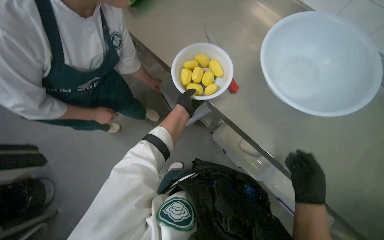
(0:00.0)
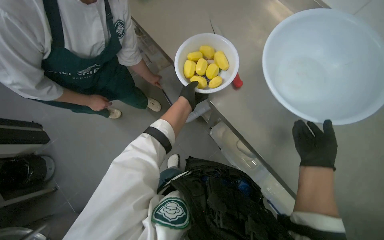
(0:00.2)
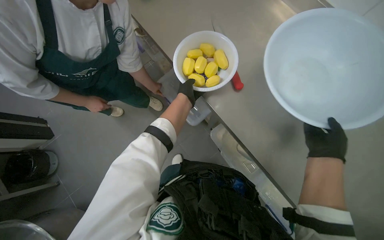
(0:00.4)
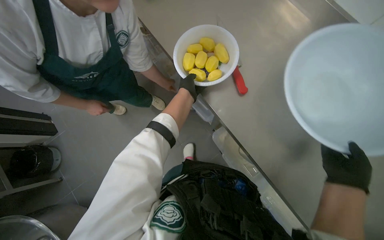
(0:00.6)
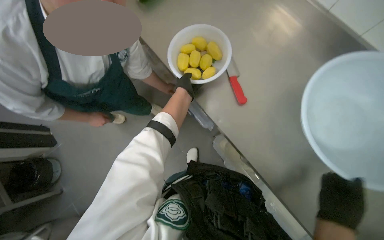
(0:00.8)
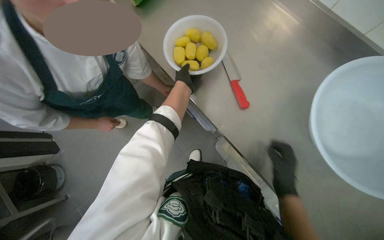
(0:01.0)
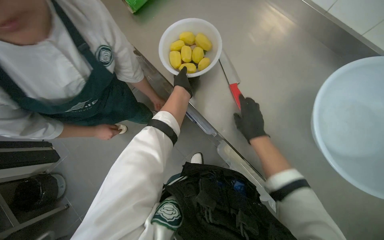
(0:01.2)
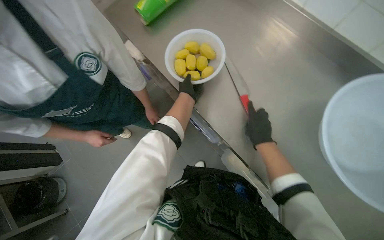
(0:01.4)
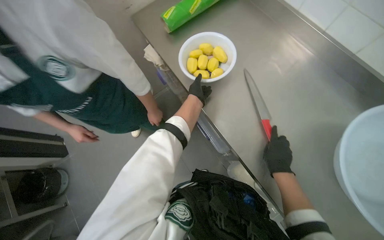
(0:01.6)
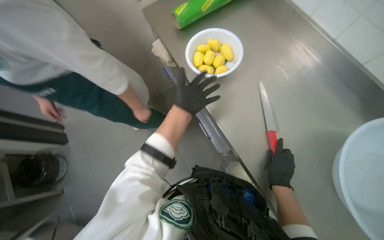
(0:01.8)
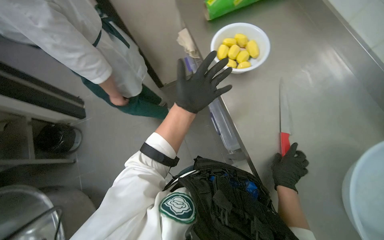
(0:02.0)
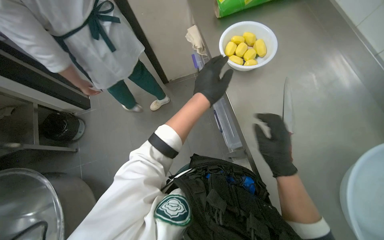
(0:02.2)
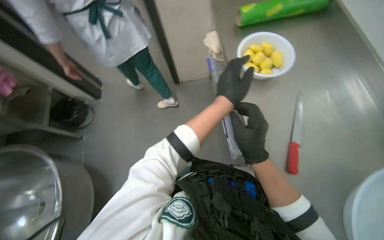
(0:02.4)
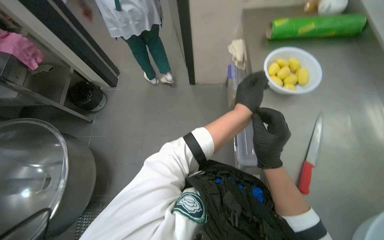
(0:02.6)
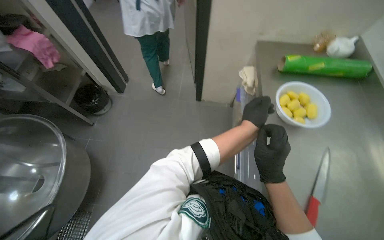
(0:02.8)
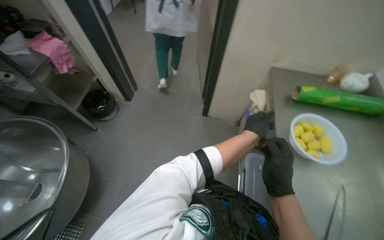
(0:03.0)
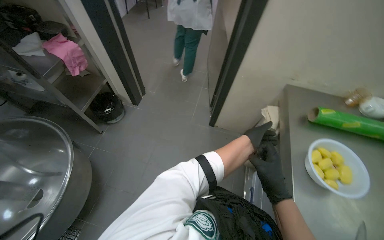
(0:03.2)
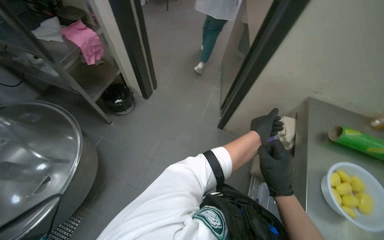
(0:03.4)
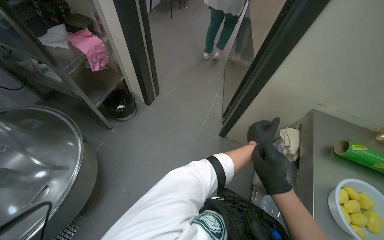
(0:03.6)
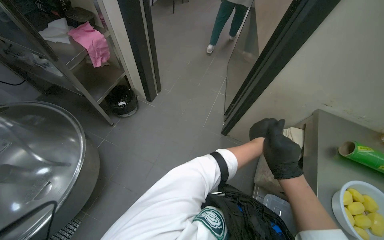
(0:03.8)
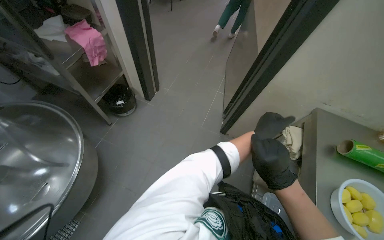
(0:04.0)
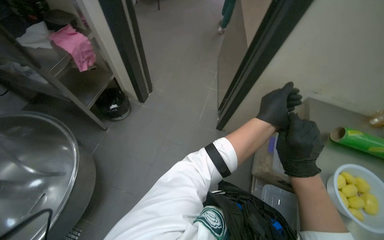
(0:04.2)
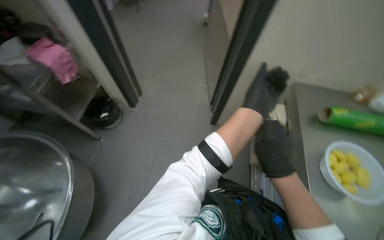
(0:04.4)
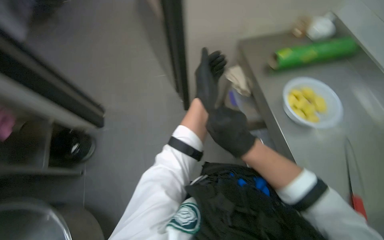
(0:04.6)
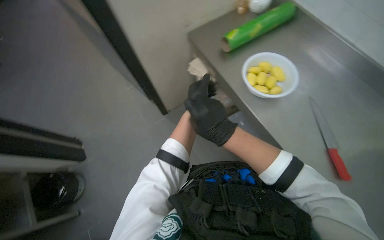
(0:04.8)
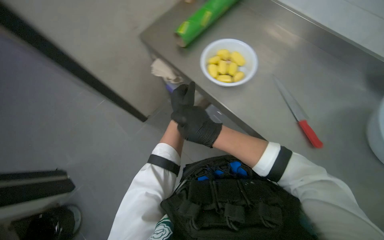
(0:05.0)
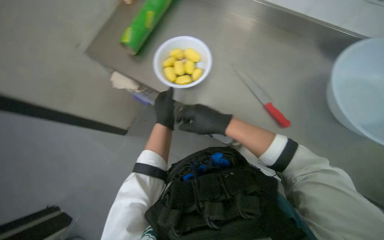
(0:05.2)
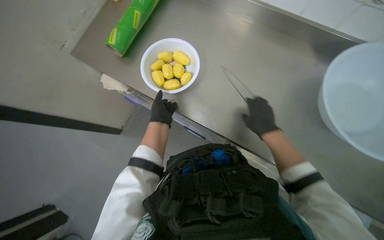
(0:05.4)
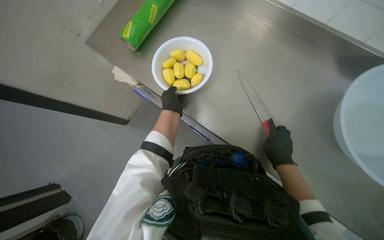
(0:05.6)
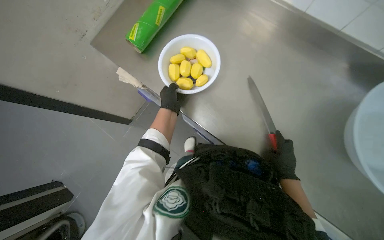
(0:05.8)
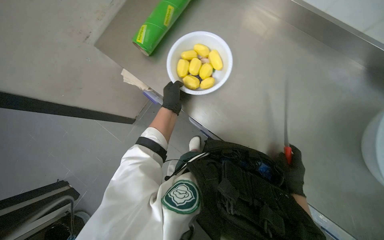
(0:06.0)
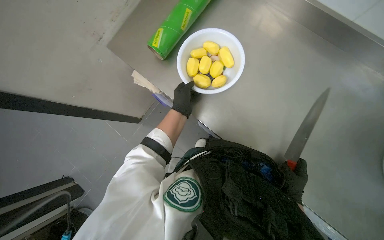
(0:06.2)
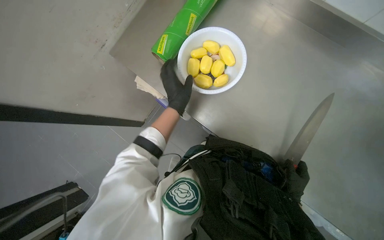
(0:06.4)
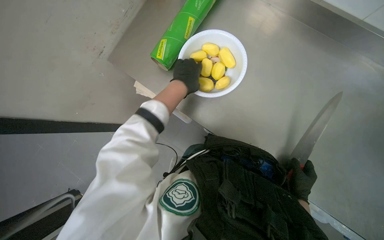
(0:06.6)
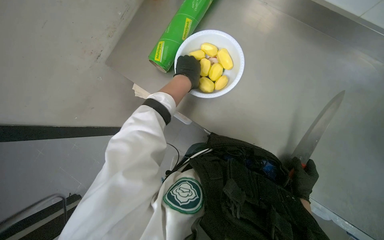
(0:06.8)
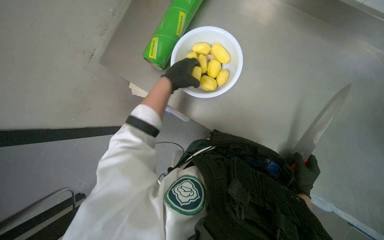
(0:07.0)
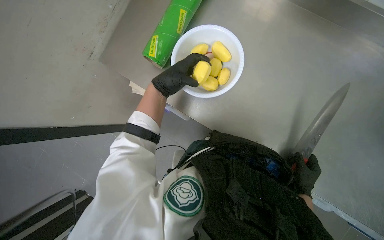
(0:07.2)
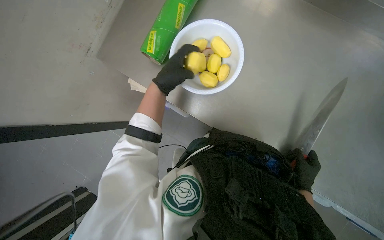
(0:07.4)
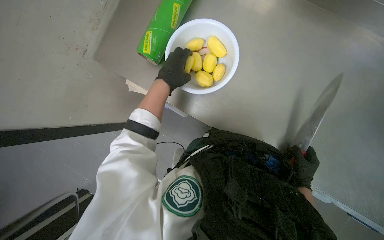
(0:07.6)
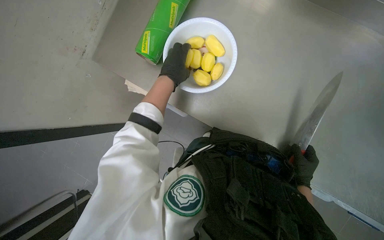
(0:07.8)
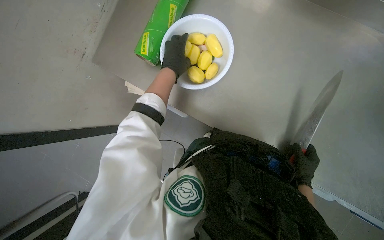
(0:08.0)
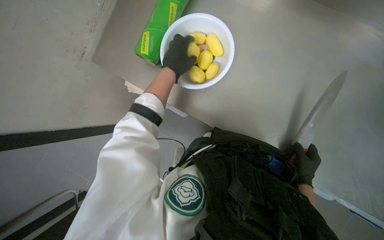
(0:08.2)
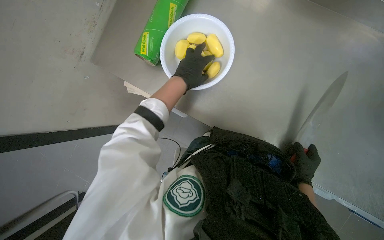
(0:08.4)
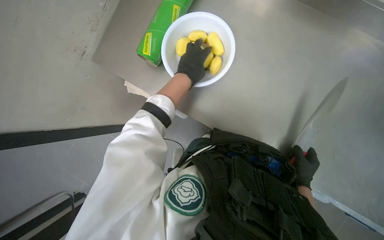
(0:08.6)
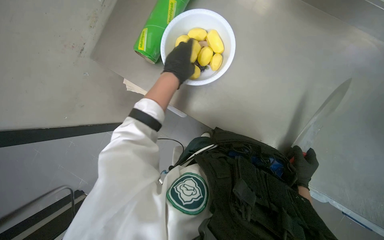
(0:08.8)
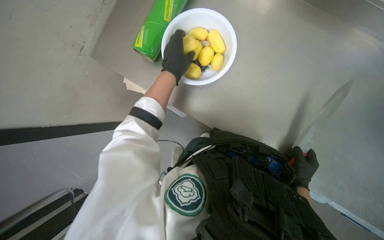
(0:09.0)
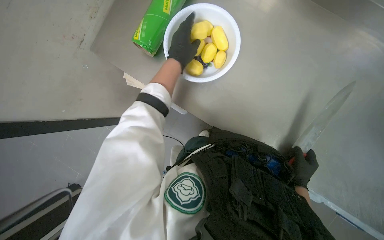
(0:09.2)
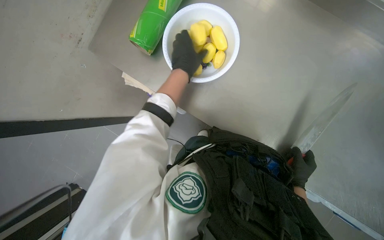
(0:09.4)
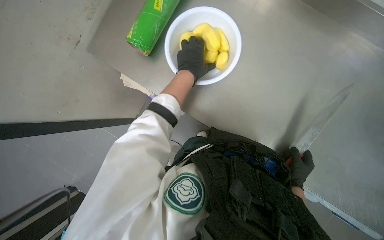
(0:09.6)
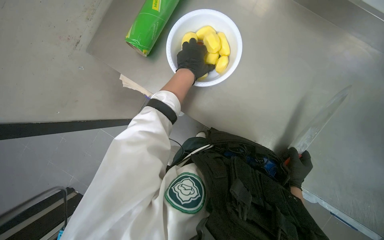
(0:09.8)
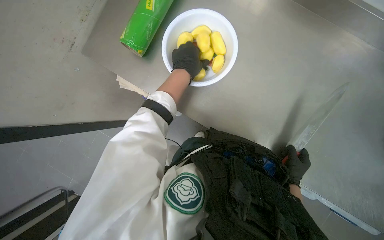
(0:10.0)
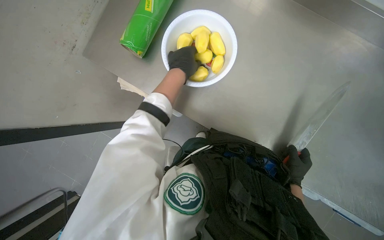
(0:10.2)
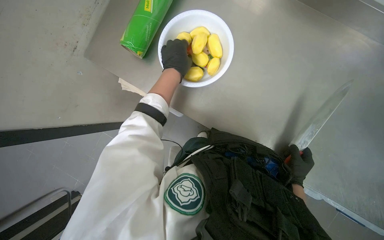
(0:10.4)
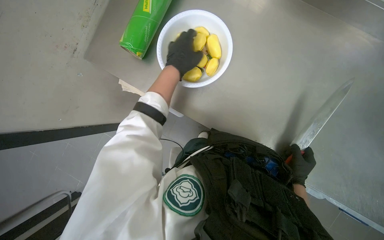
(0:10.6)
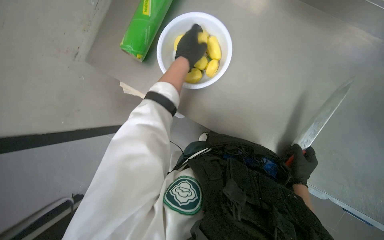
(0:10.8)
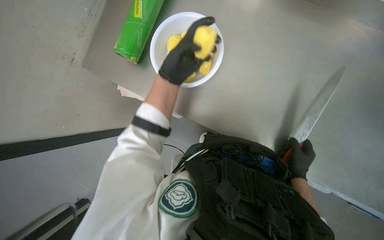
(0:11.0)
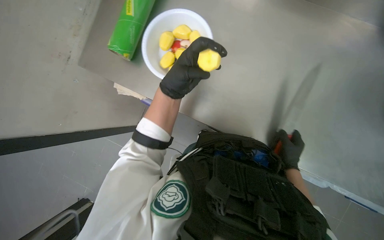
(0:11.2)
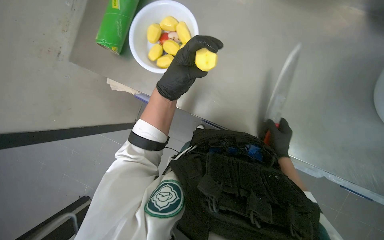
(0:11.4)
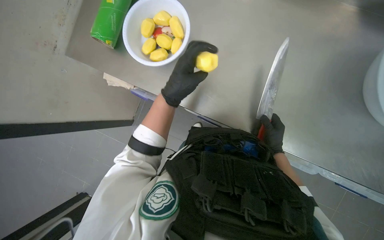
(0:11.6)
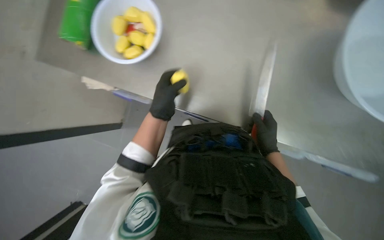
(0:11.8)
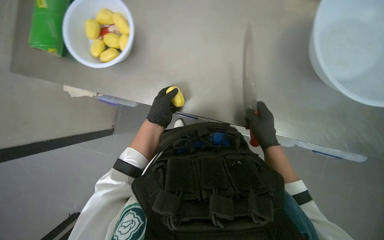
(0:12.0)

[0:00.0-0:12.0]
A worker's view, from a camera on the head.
Job: preparing food.
The whole recording: Slicing potatoes. The worker slices potatoes into thin, round pieces on a yellow cutting board.
0:00.0 to 0:01.6: The right hand goes up and down the picture, roughly 15 cm each way, reversing 3 times.
0:01.6 to 0:03.0: Everything in view rotates roughly 45 degrees clockwise.
0:03.0 to 0:04.4: Both hands travel together up the picture, approximately 25 cm. The left hand travels farther from the camera and back again, roughly 15 cm each way.
0:04.4 to 0:06.0: The head rotates roughly 75 degrees to the right. The view tips downward by roughly 20 degrees.
0:06.0 to 0:07.6: The left hand moves up the picture and nearer to the camera, some 15 cm.
0:07.6 to 0:10.4: The hands work in one place, with small movements.
0:10.4 to 0:12.0: The left hand shifts approximately 15 cm down the picture, while the right hand travels nearer to the camera by approximately 10 cm.

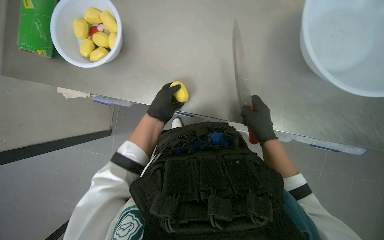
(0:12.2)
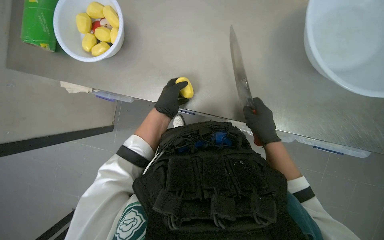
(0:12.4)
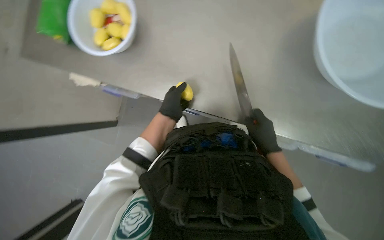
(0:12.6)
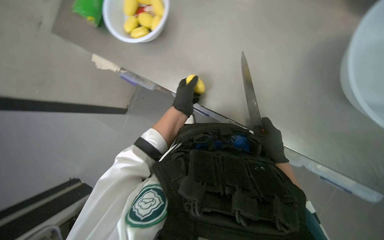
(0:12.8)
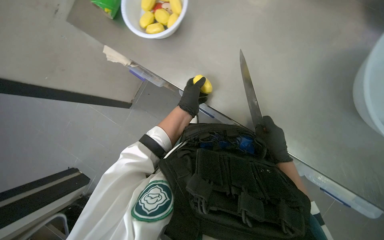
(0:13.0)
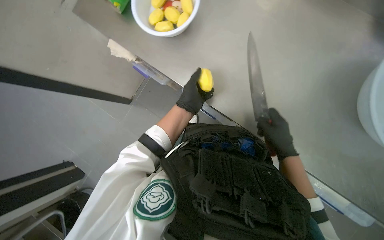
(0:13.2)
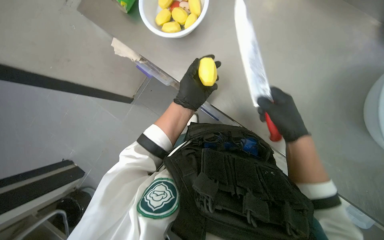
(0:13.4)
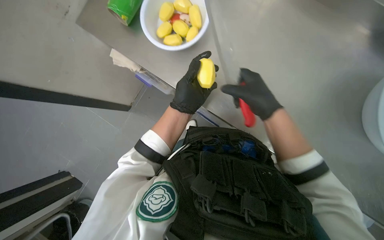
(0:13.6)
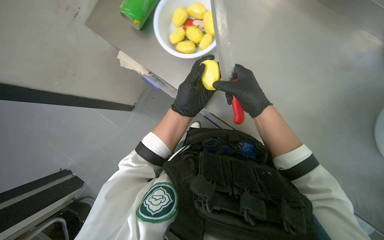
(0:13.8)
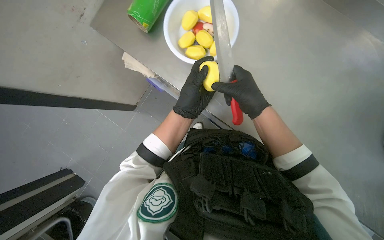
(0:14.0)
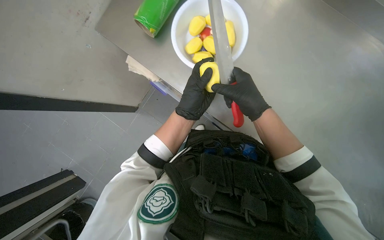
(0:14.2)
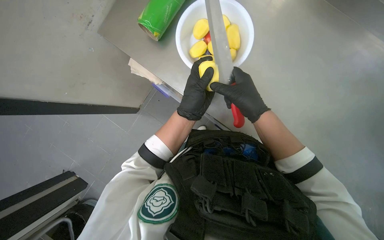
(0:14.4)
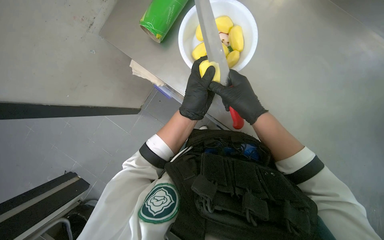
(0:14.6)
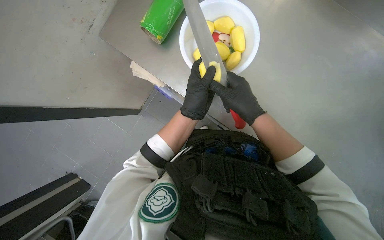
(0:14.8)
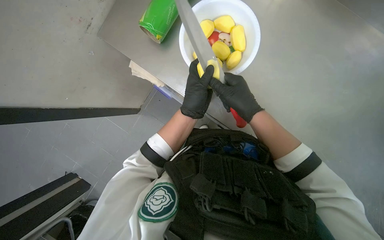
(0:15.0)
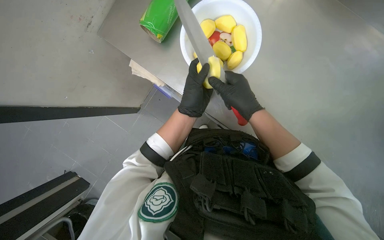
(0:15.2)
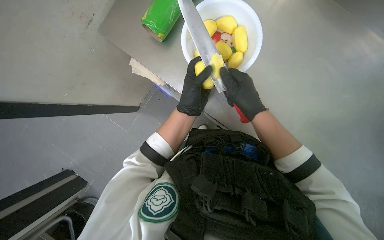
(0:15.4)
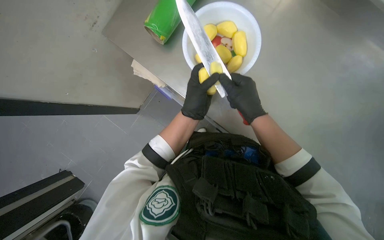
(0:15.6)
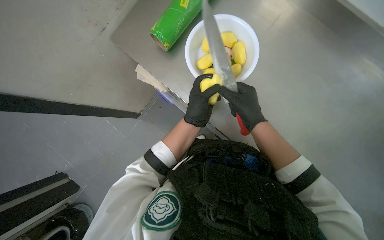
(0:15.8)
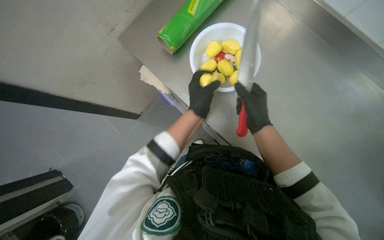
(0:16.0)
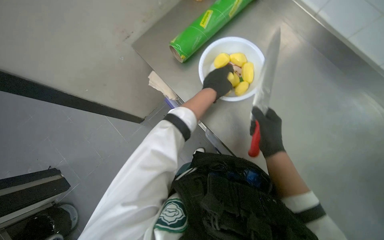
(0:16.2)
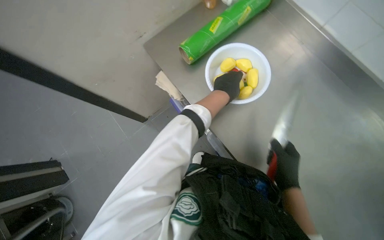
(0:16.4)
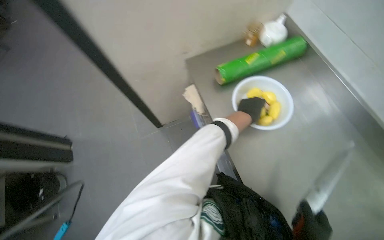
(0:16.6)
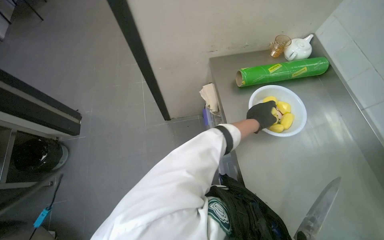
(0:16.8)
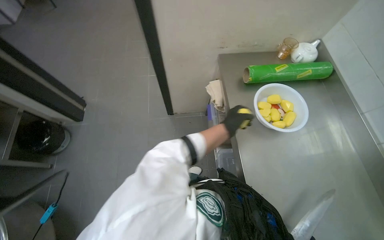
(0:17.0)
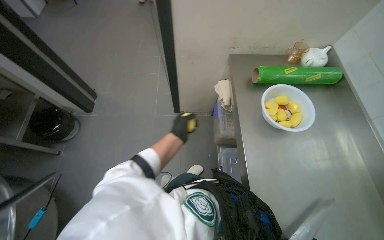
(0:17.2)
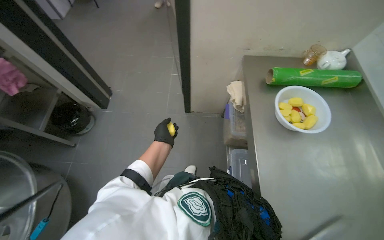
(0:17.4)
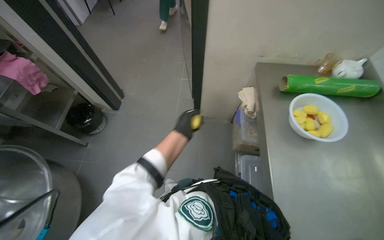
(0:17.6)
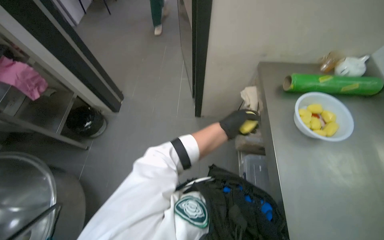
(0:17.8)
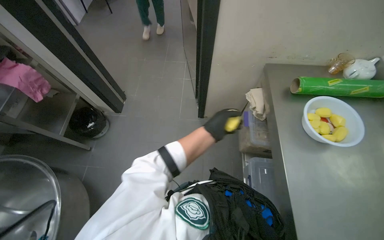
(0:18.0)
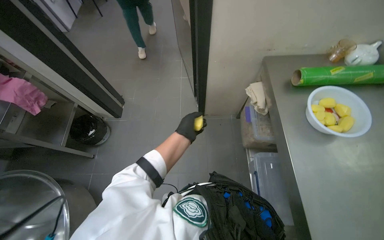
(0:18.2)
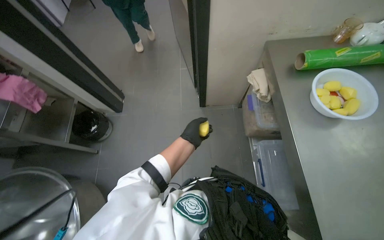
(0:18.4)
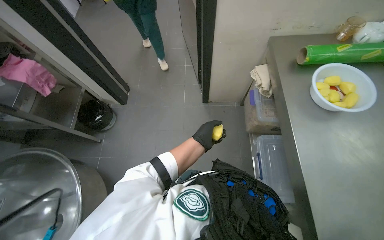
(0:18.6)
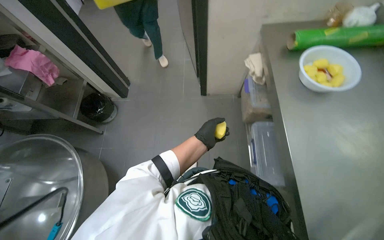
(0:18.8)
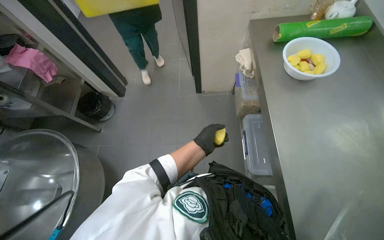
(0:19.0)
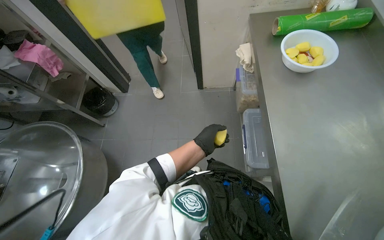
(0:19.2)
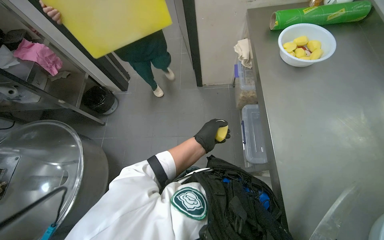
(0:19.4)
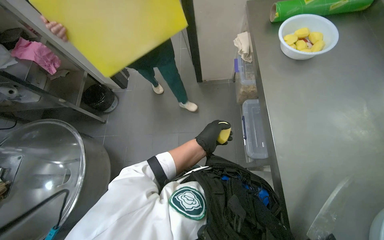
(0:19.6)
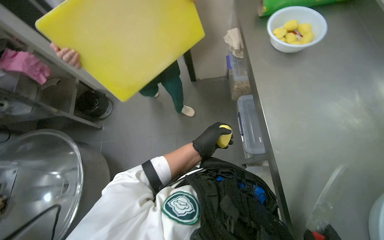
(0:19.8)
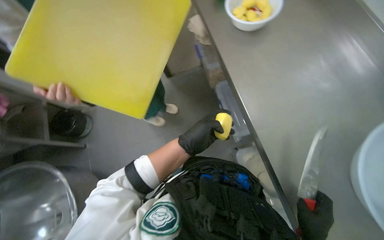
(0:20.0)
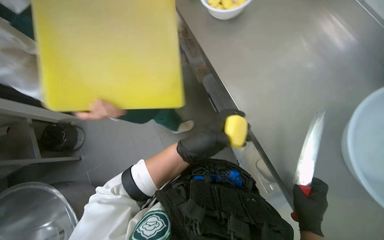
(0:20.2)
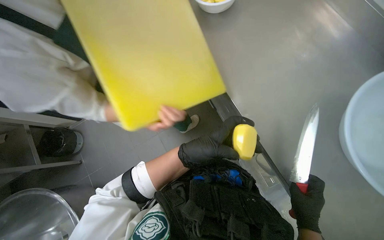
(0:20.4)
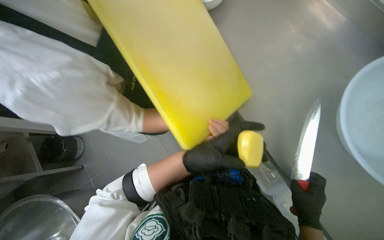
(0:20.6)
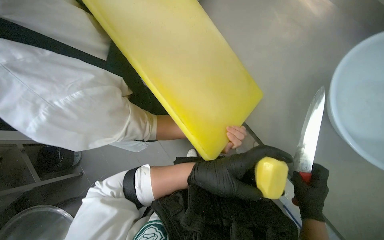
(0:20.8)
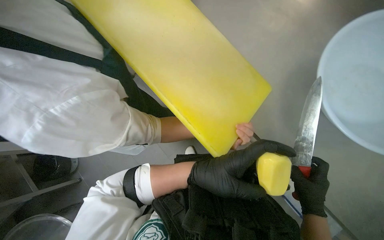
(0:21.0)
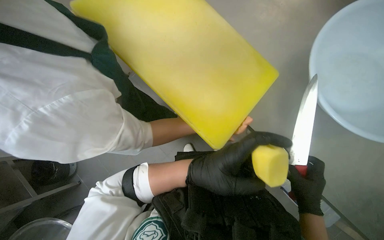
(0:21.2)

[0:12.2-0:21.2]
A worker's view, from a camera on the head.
Job: preparing food.
The whole recording: Slicing potatoes. The worker slices potatoes into thin, round pieces on a yellow cutting board.
0:12.2 to 0:13.8: The right hand is displaced up the picture and to the left by roughly 20 cm.
0:13.8 to 0:15.2: The hands are busy where they are.
0:15.2 to 0:16.6: The camera pitches upward, by approximately 10 degrees.
0:18.2 to 0:19.8: The left hand is displaced nearer to the camera and to the right by roughly 25 cm.
0:19.8 to 0:21.2: The scene turns roughly 35 degrees counterclockwise in the picture. The left hand heads nearer to the camera, covering approximately 15 cm.
